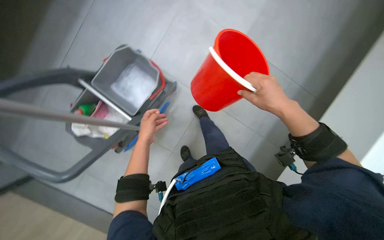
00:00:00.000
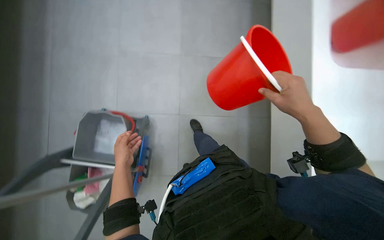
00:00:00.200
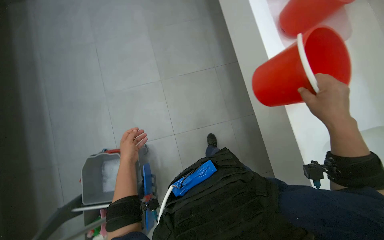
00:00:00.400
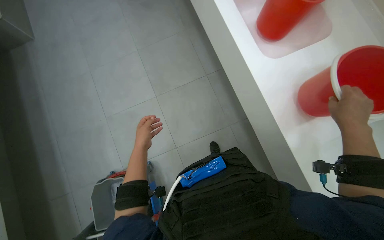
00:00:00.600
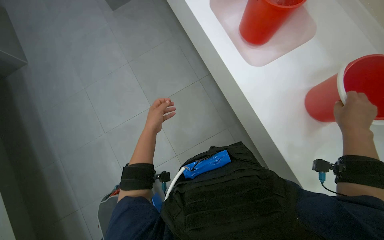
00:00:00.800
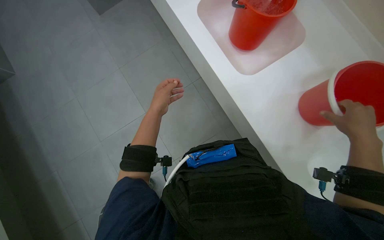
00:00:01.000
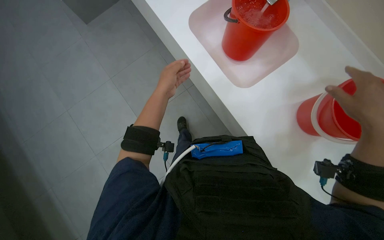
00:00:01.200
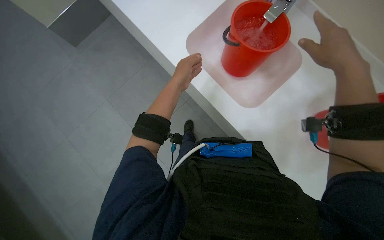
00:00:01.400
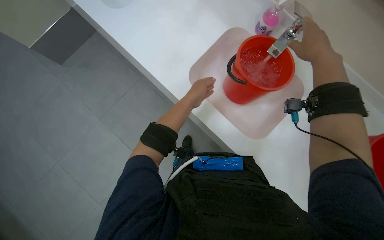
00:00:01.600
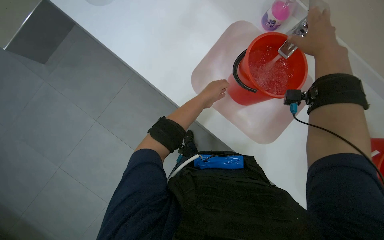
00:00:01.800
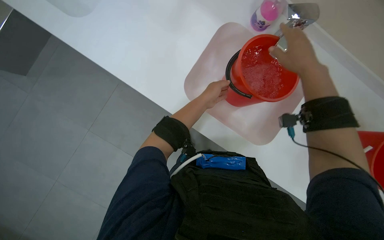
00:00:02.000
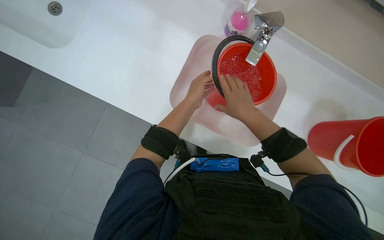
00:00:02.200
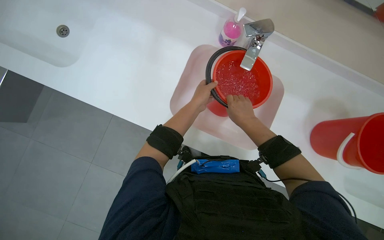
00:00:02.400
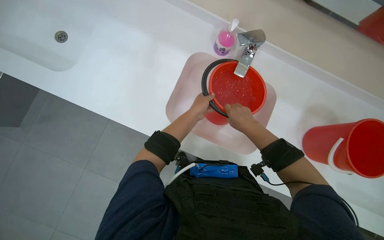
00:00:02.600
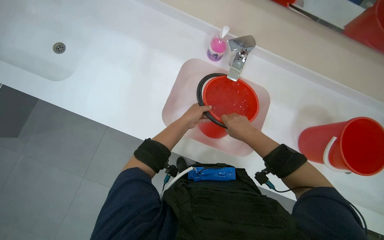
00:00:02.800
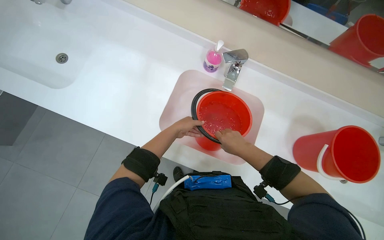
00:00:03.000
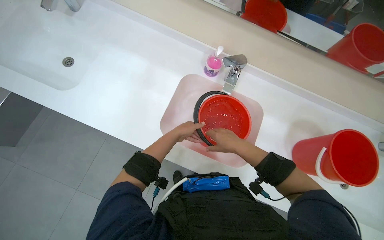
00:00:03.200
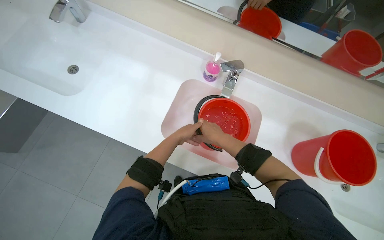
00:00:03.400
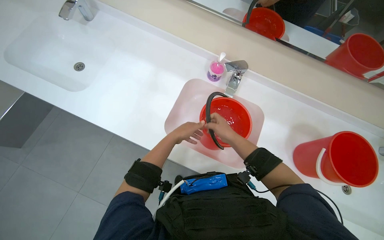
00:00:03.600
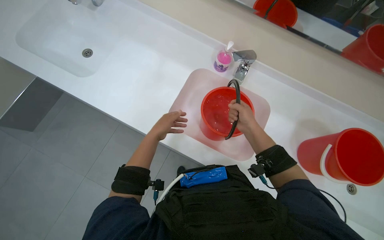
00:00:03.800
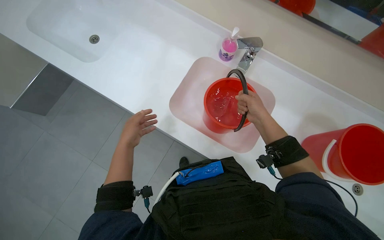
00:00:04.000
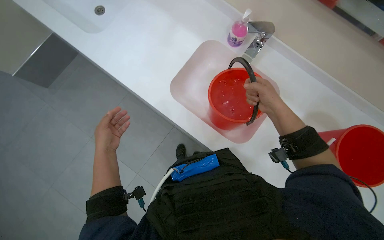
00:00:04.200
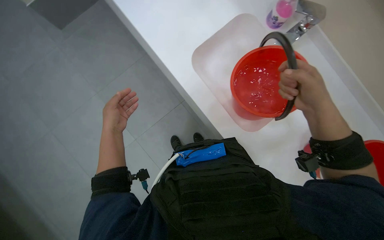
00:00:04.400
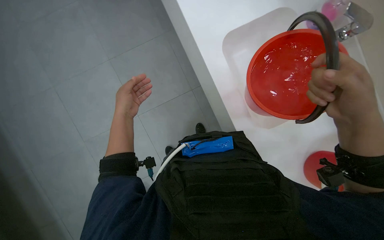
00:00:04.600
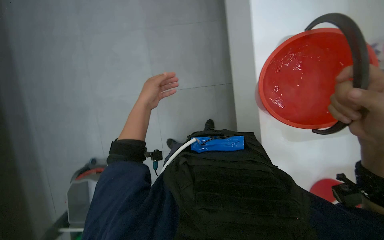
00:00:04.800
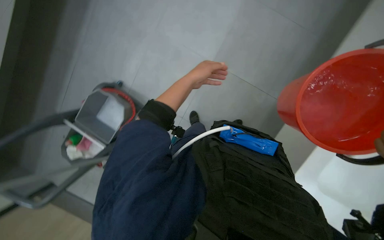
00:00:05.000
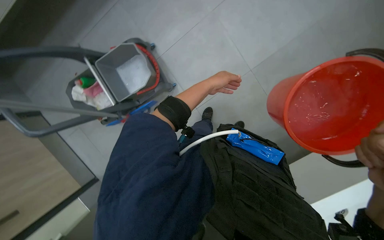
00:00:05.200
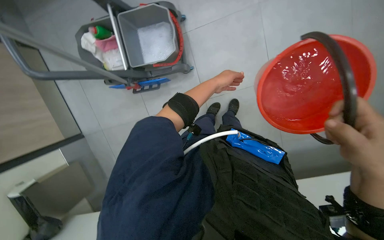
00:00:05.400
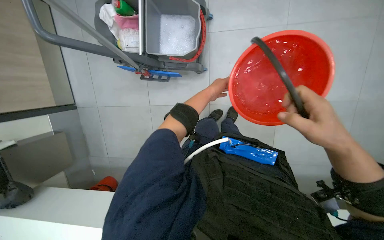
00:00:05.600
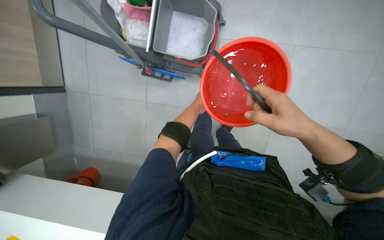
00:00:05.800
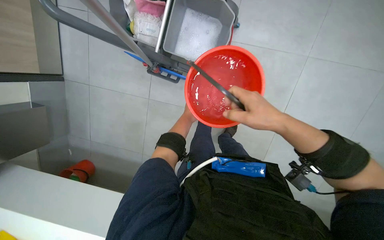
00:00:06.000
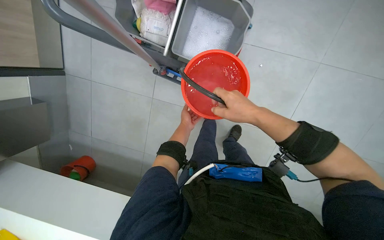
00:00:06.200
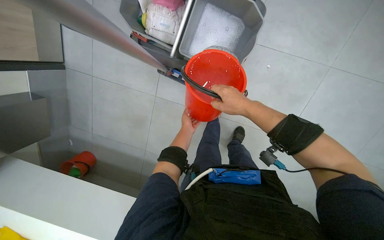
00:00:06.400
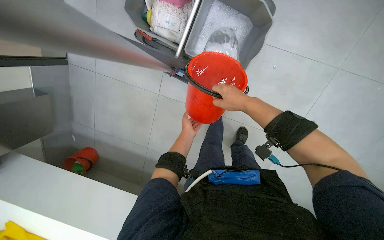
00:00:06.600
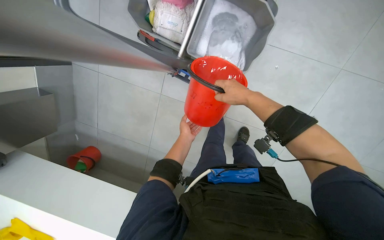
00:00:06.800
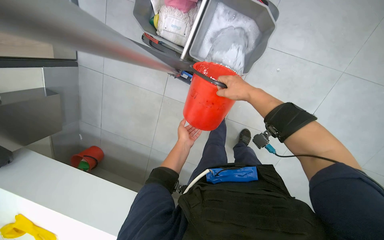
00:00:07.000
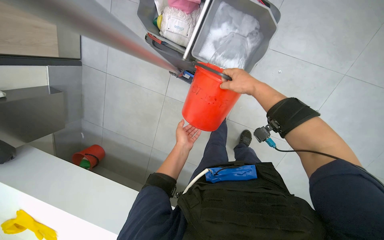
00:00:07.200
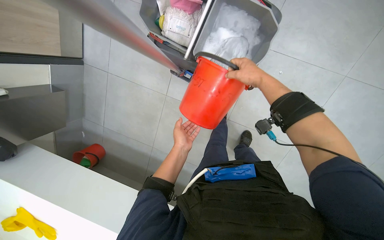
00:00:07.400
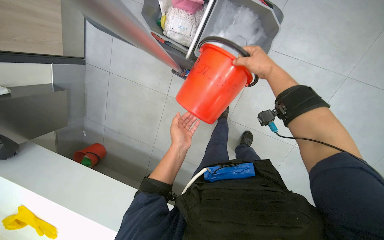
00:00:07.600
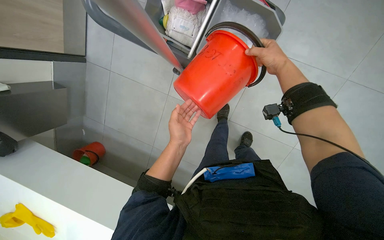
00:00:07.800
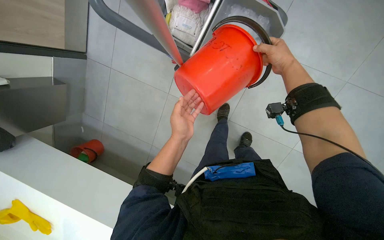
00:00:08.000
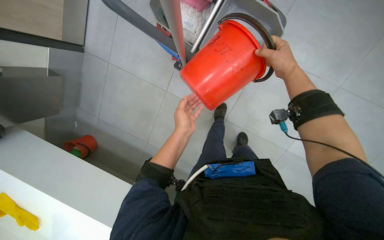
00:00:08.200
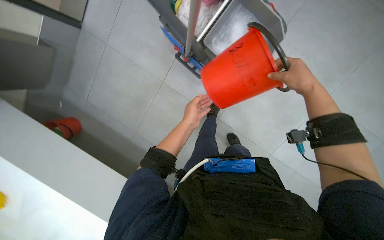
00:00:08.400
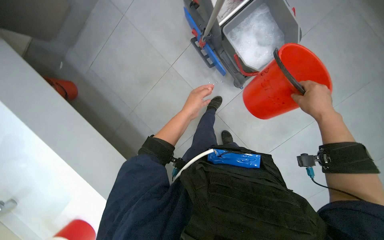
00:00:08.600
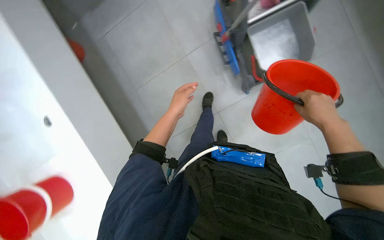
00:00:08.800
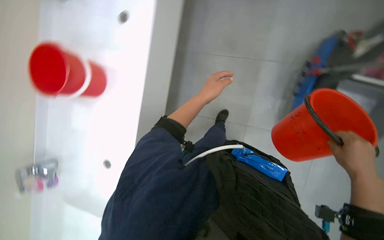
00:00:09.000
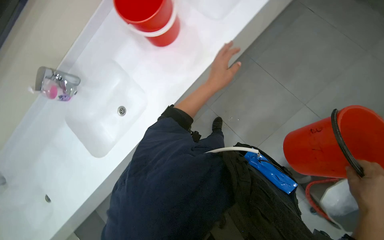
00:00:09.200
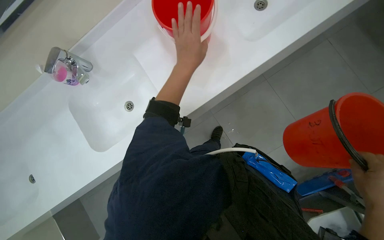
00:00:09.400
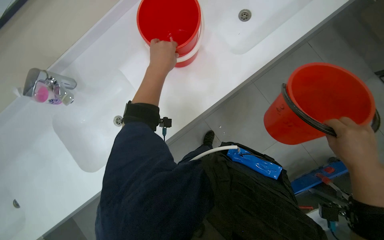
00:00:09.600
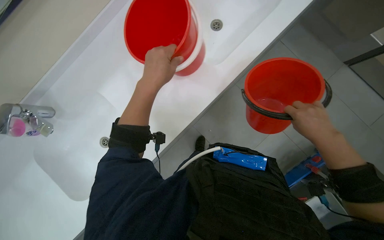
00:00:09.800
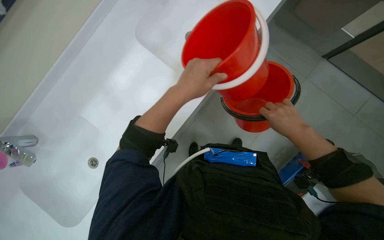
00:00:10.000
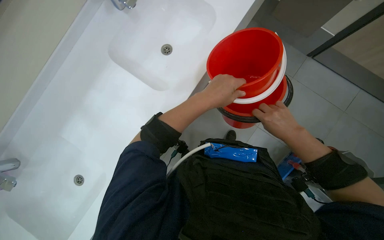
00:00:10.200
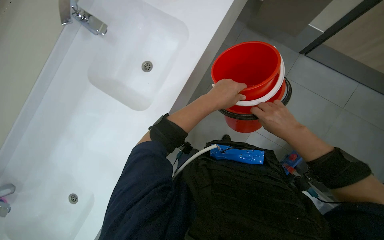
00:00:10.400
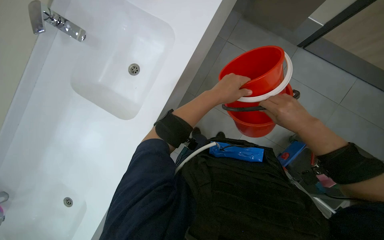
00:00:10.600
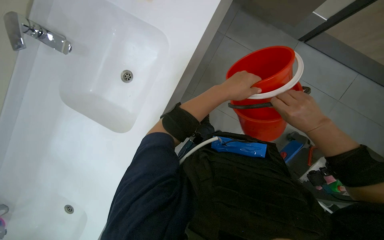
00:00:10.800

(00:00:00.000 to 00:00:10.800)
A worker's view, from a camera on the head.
Job: preparing cleaning supplies.
The whole recording: Preparing mop bucket solution. The worker adds cleaning solutions and water to the mop bucket.
00:00:00.000 - 00:00:01.600: The right hand goes about 15 cm up the picture.
00:00:01.600 - 00:00:03.000: The wearer looks roughly 20 degrees further upward. The right hand is displaced down the picture by roughly 25 cm.
00:00:03.000 - 00:00:04.600: The wearer's head swings roughly 25 degrees to the left. The left hand travels nearer to the camera and to the left by approximately 25 cm; the right hand shifts some 20 cm to the right and nearer to the camera.
00:00:04.600 - 00:00:06.200: The view tips downward by about 15 degrees. The scene rotates clockwise by about 60 degrees.
00:00:06.200 - 00:00:07.800: The left hand goes roughly 20 cm nearer to the camera. The right hand travels up the picture by some 15 cm.
00:00:07.800 - 00:00:09.200: The view tilts roughly 10 degrees downward. The scene rotates clockwise by roughly 45 degrees.
00:00:09.200 - 00:00:10.800: The wearer's head swings roughly 20 degrees to the right. The left hand moves roughly 5 cm to the left and comes back.

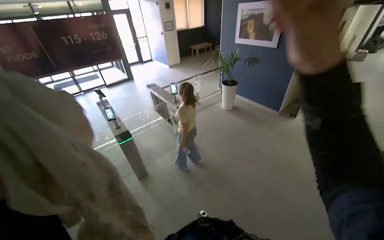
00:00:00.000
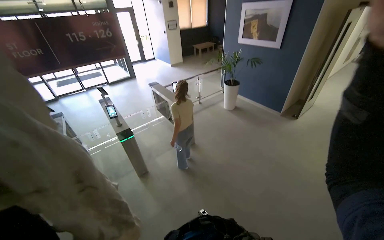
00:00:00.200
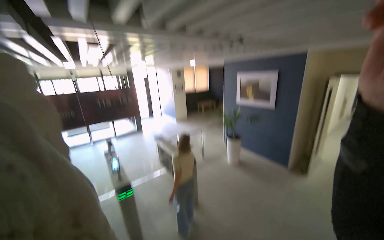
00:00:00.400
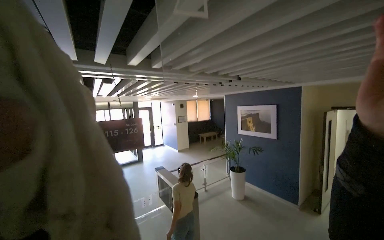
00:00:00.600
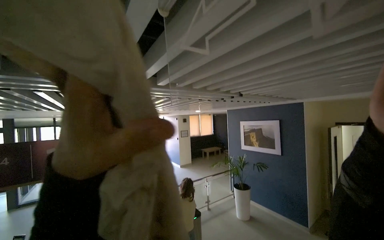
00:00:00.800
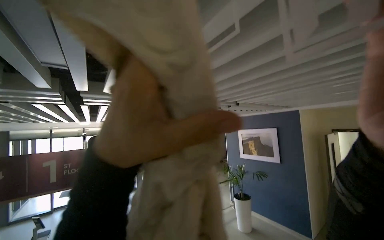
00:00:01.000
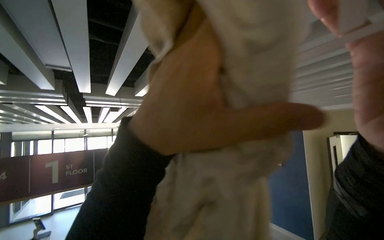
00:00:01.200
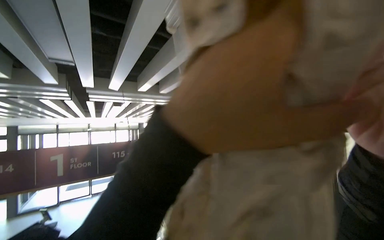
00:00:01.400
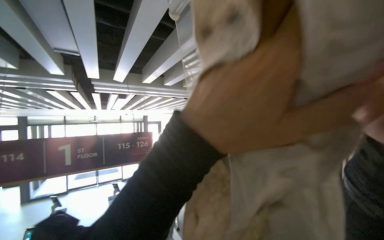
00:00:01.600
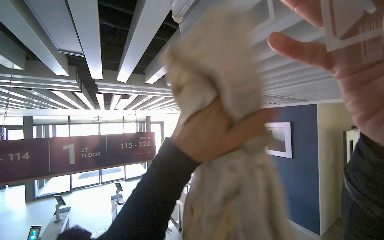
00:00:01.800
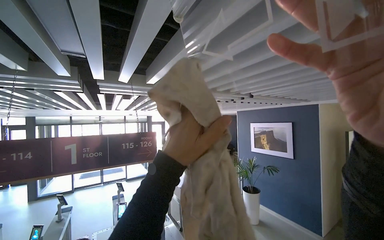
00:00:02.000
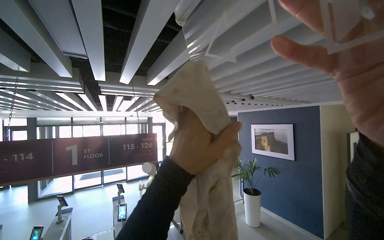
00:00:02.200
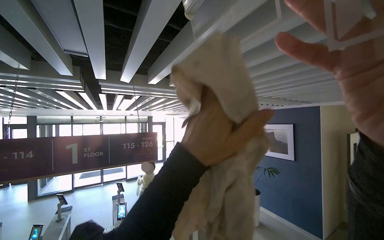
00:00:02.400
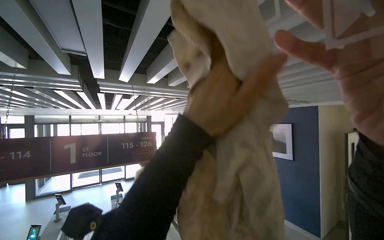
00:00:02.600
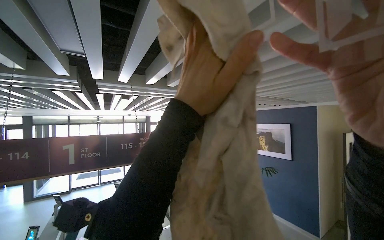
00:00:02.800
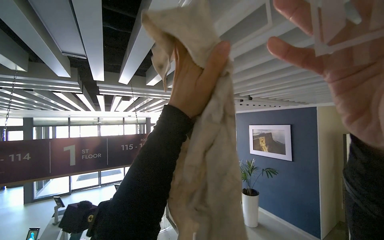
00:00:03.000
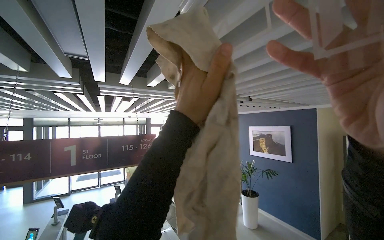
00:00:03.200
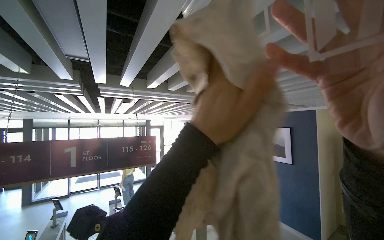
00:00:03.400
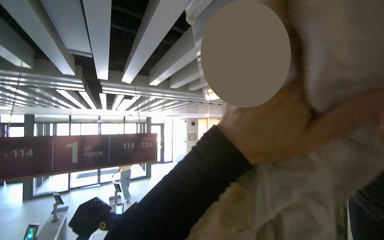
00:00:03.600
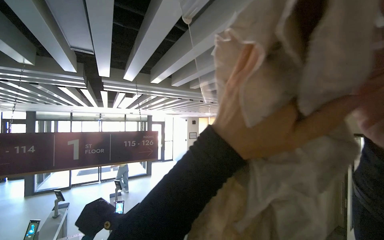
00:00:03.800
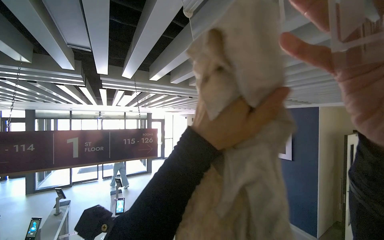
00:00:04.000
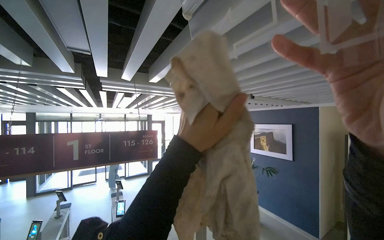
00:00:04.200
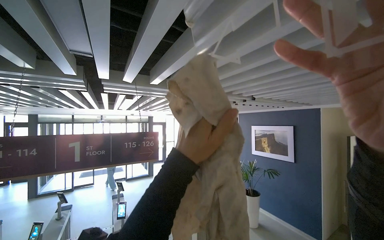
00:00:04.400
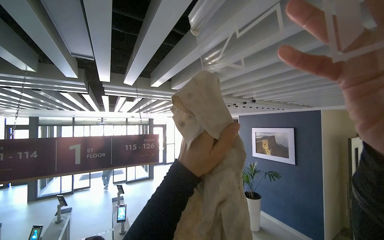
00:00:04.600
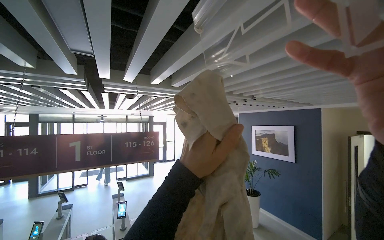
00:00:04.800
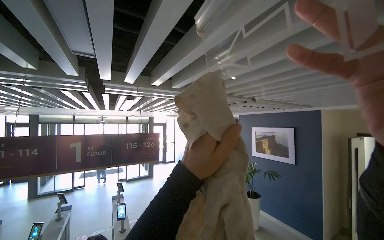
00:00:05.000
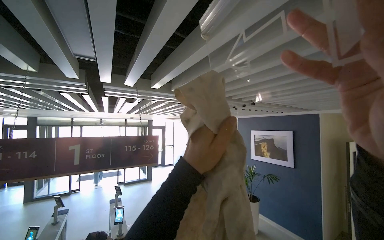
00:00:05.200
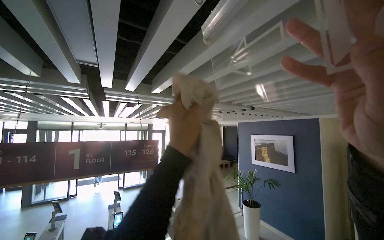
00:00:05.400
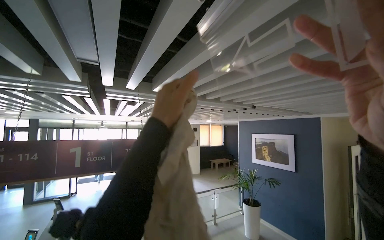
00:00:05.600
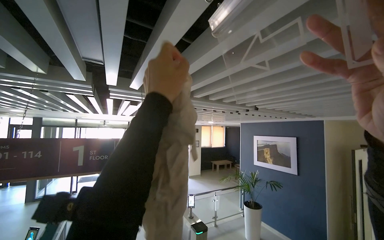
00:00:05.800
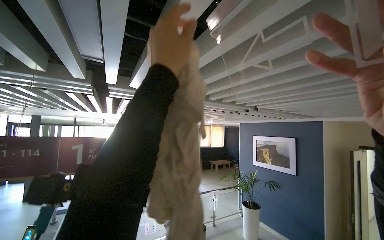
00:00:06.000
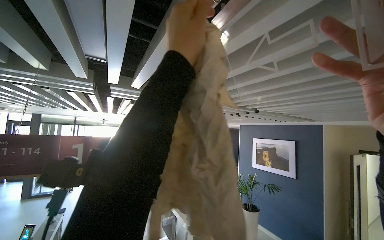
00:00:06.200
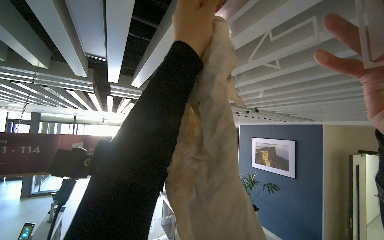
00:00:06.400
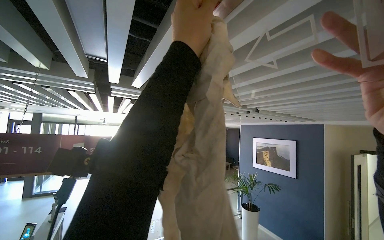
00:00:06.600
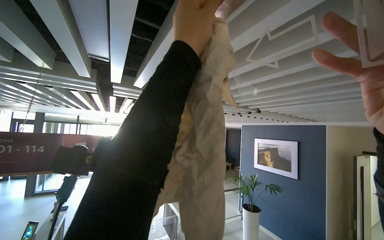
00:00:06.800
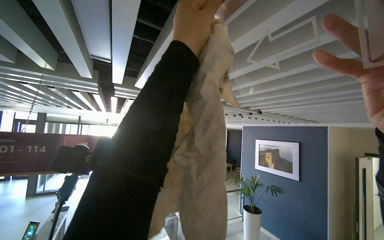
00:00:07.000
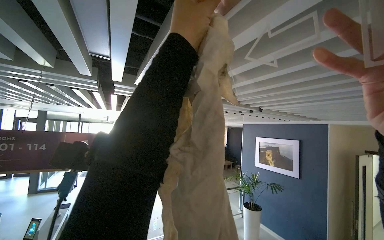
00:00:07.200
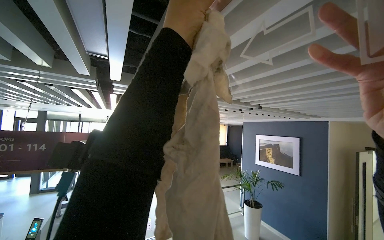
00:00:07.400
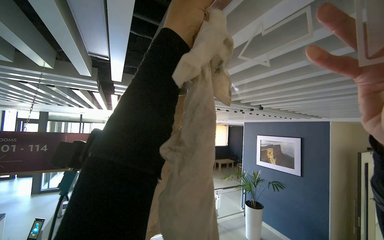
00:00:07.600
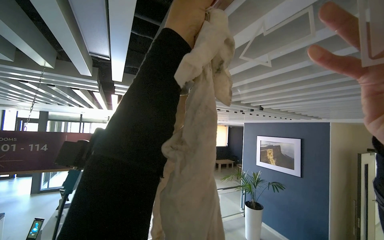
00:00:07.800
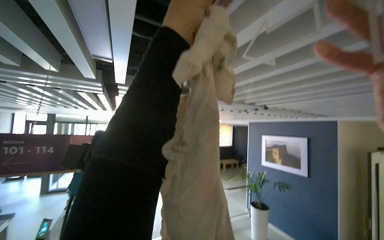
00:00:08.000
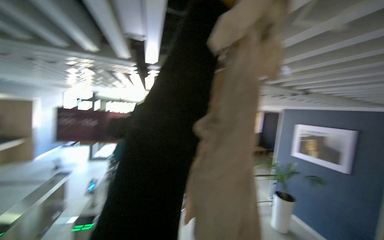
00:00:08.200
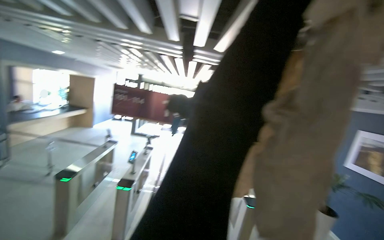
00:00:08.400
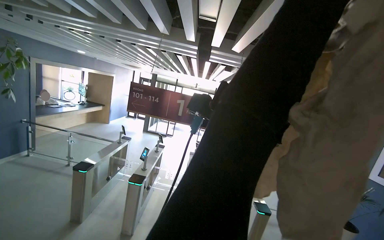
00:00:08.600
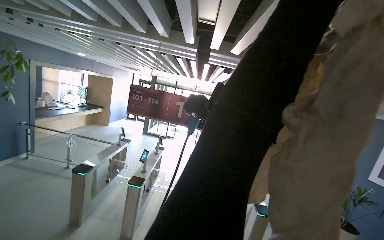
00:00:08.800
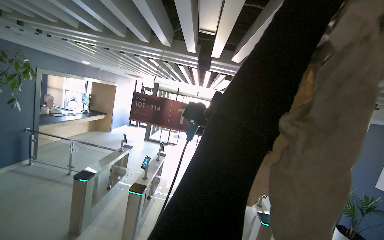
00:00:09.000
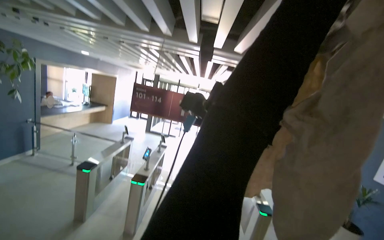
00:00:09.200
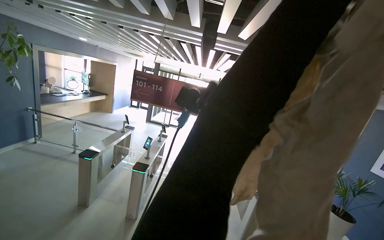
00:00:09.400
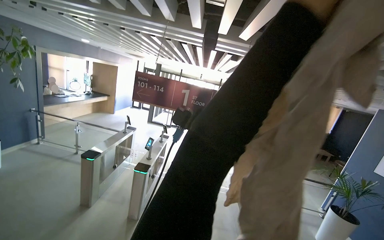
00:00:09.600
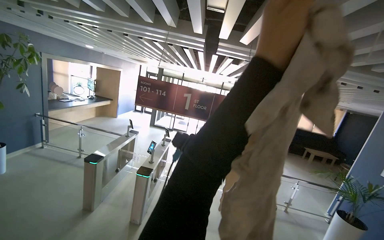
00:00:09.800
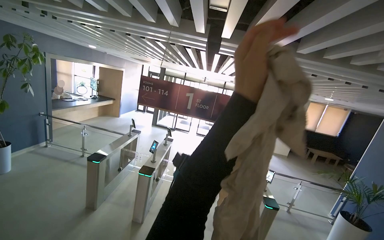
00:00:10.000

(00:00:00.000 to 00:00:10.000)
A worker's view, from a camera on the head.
Job: wiping surfaces.
The whole recording: Wiping Exit Sign. The worker wipes the Exit Sign with a cloth.
00:00:00.000 - 00:00:01.400: The view tips upward by approximately 40 degrees.
00:00:01.400 - 00:00:02.800: The left hand shifts roughly 10 cm farther from the camera.
00:00:04.200 - 00:00:05.800: The left hand shifts roughly 15 cm up the picture and to the left.
00:00:05.800 - 00:00:07.200: The left hand shifts roughly 10 cm up the picture.
00:00:07.200 - 00:00:08.600: The wearer looks some 30 degrees further to the left.
